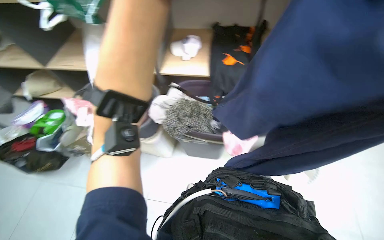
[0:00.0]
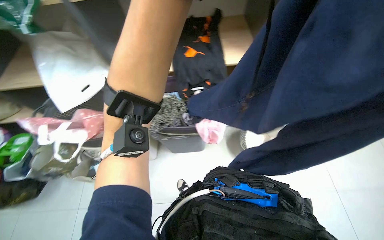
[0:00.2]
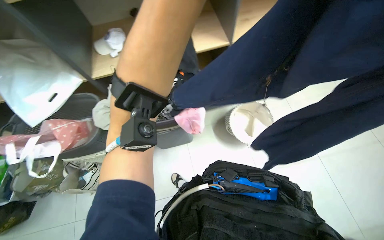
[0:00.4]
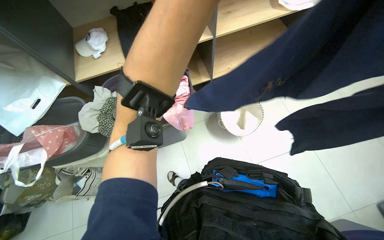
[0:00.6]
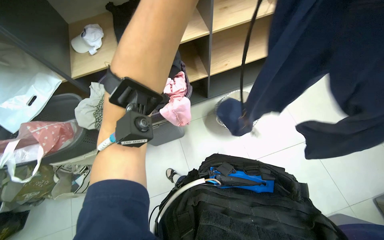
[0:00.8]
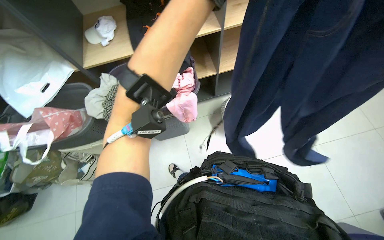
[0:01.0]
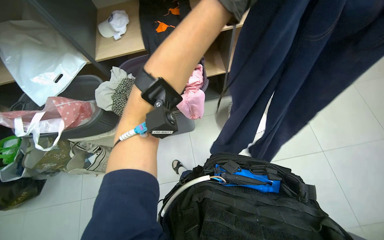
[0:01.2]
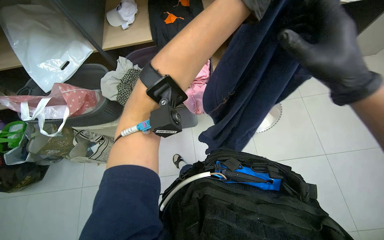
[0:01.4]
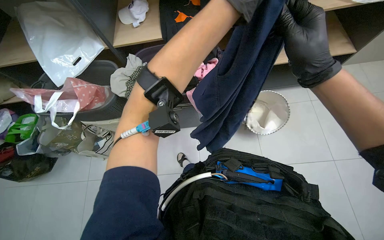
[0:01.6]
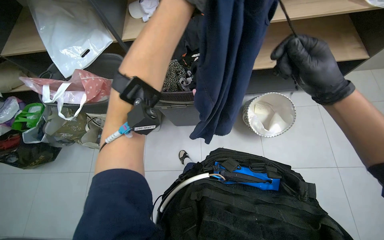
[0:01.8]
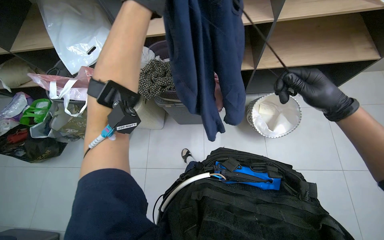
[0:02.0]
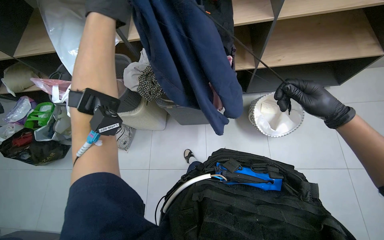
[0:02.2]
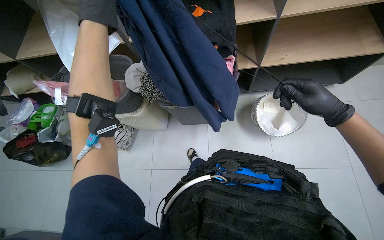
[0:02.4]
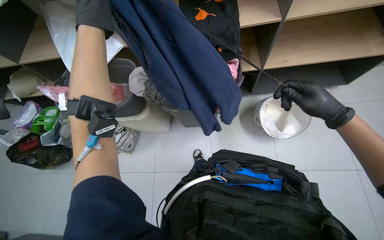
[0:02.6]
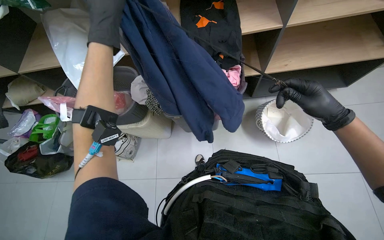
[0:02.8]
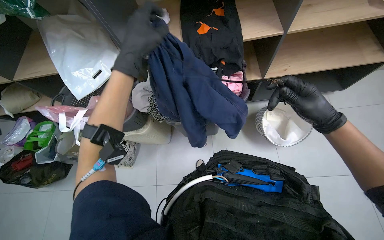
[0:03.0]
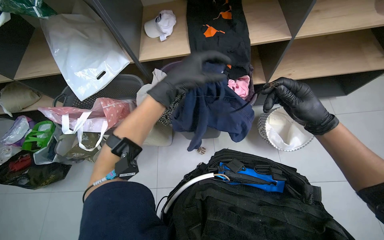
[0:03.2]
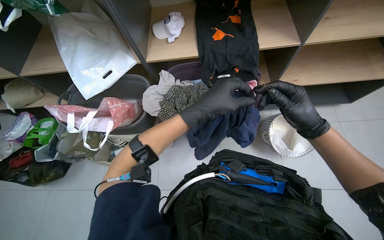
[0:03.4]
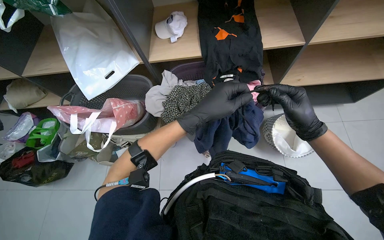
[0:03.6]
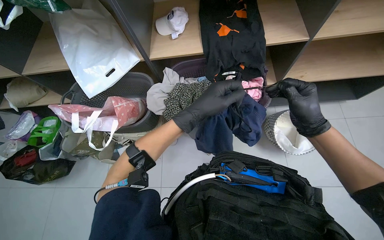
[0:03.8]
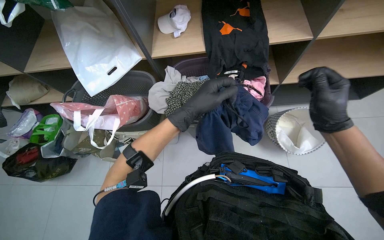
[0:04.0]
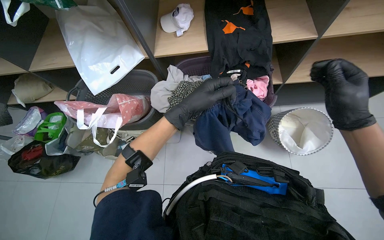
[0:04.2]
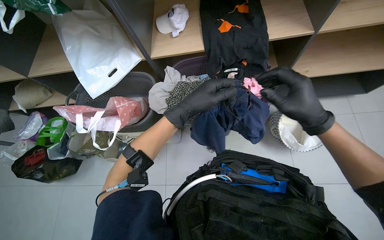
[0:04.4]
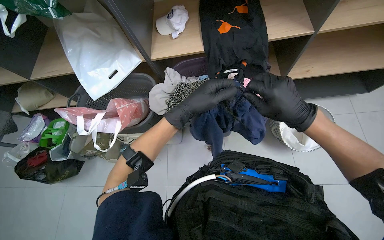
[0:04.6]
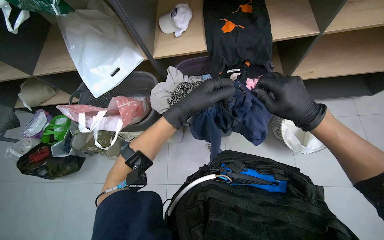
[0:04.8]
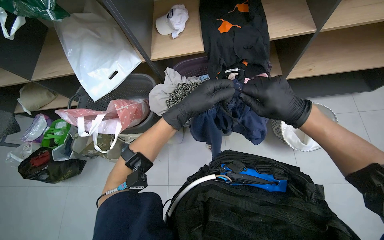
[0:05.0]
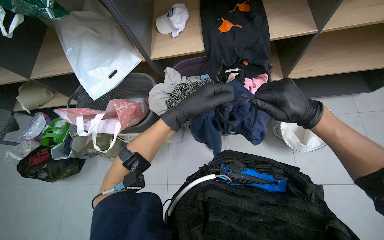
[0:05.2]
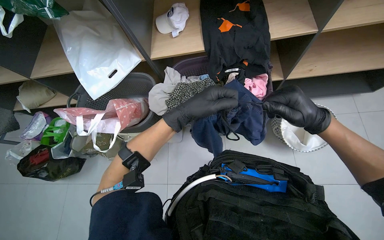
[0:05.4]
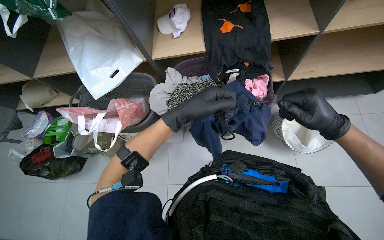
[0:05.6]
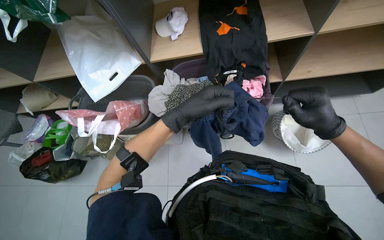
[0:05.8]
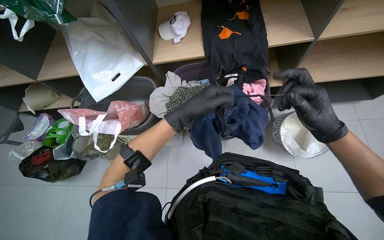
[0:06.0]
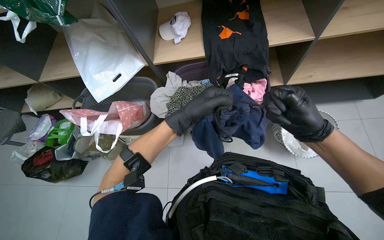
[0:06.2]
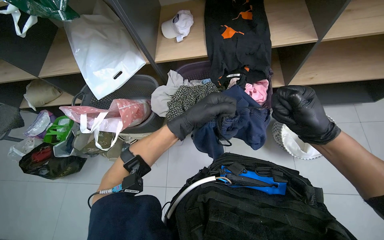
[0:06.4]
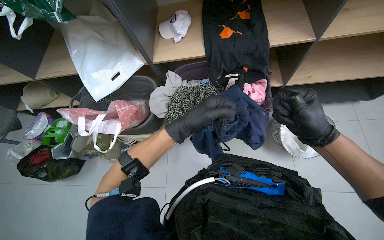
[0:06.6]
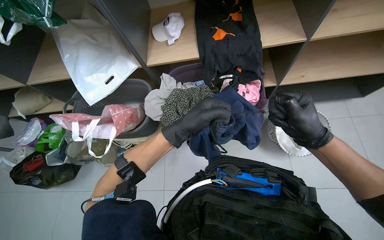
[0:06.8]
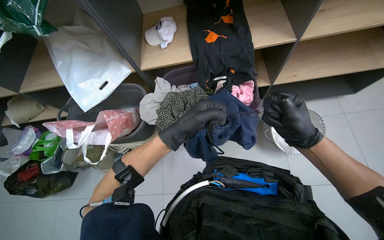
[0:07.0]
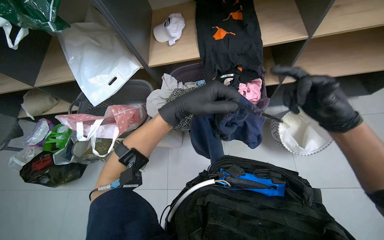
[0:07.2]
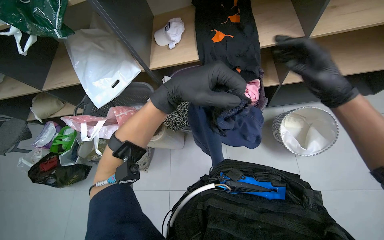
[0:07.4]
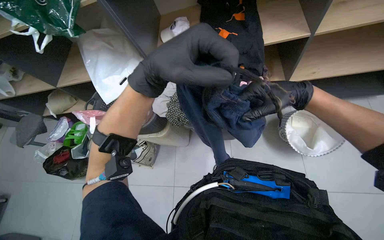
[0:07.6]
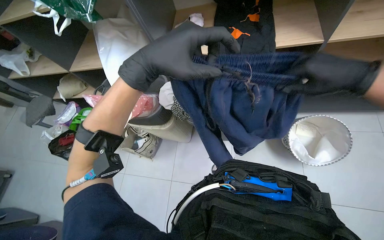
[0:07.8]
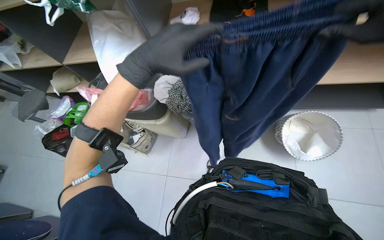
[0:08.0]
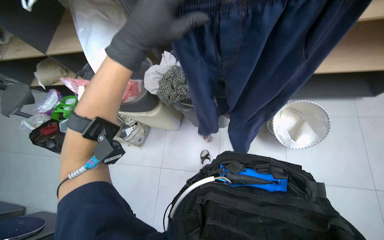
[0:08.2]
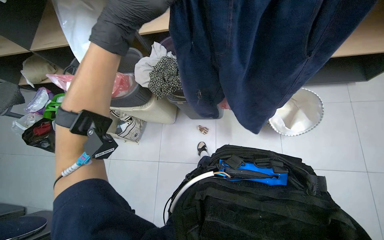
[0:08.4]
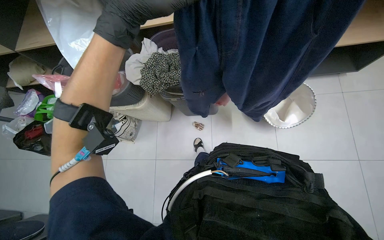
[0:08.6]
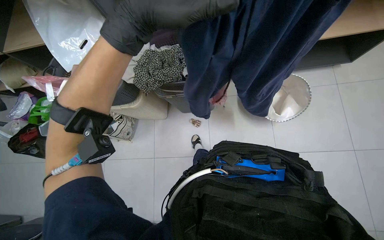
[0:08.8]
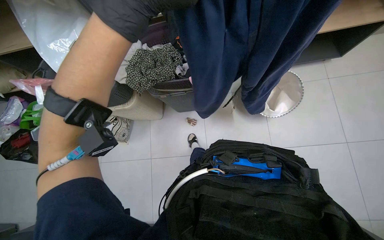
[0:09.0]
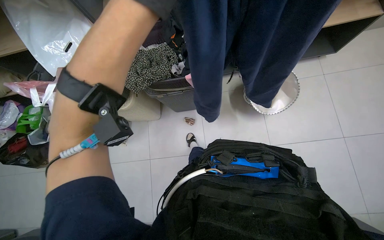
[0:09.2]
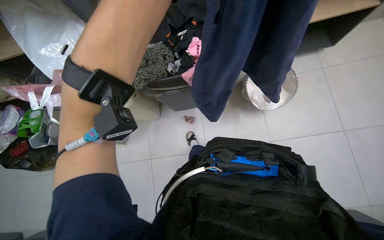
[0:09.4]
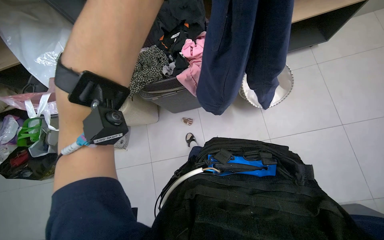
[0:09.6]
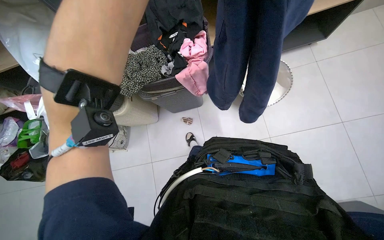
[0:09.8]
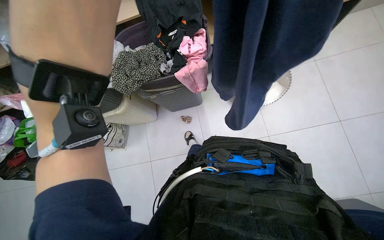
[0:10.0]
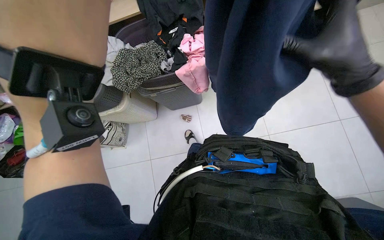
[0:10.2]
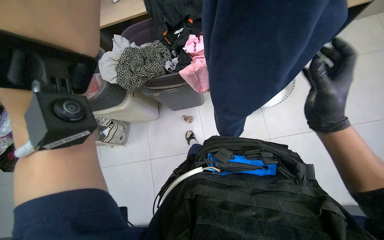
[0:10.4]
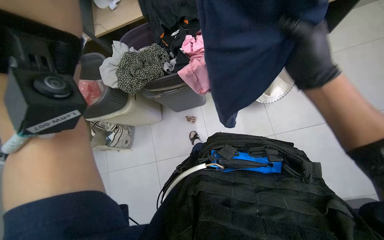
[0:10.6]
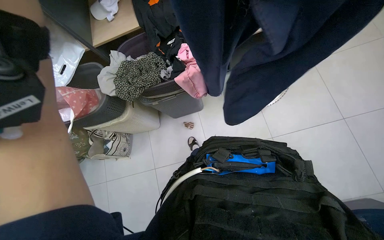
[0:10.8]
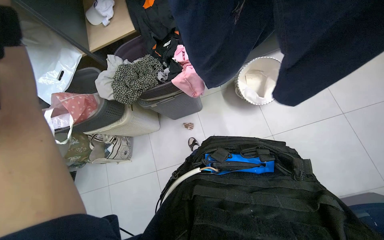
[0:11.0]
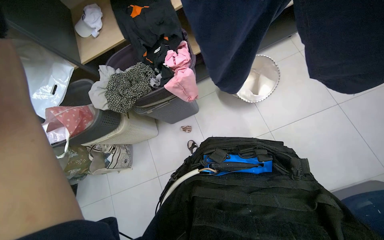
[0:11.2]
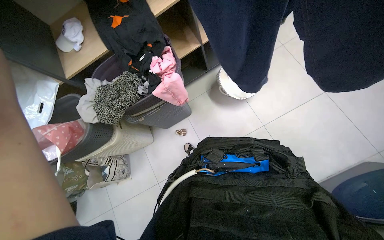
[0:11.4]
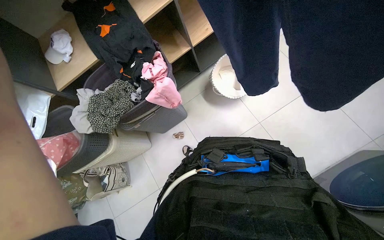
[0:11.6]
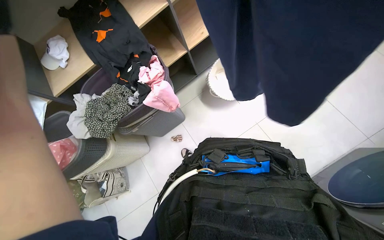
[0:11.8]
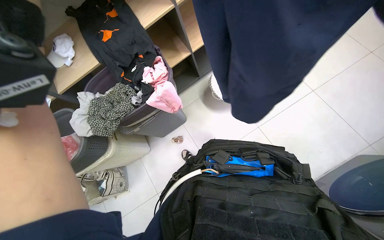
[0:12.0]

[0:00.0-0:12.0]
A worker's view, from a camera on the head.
Job: managing laundry.
The whole recording: Folding and organizing laundry. The worker folds and organizes various clothes, placing them into baskets, on shelves, and into bags.
0:00.0 to 0:01.6: The wearer looks approximately 15 degrees further downward.
0:01.6 to 0:03.0: The right hand heads down the picture, covering roughly 10 cm.
0:03.0 to 0:04.4: The left hand travels down the picture by about 10 cm.
0:04.4 to 0:06.0: The hands make small movements and keep their place.
0:06.0 to 0:07.6: The left hand moves nearer to the camera, about 15 cm. Meanwhile the right hand travels farther from the camera and up the picture by some 15 cm.

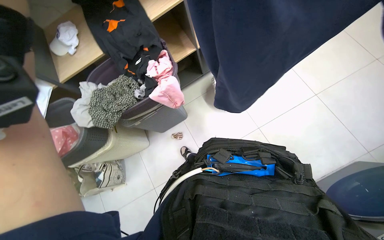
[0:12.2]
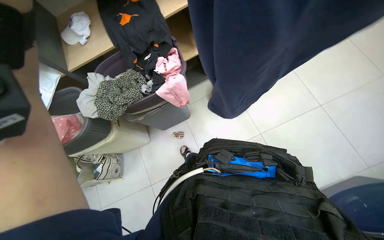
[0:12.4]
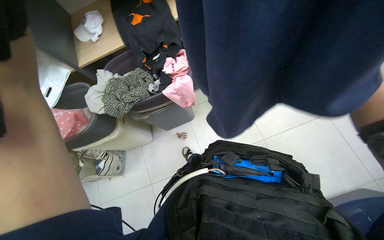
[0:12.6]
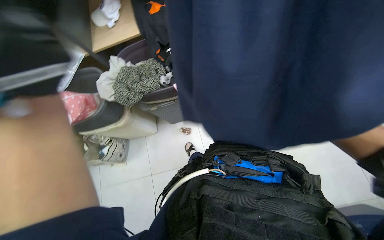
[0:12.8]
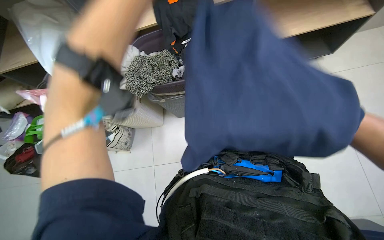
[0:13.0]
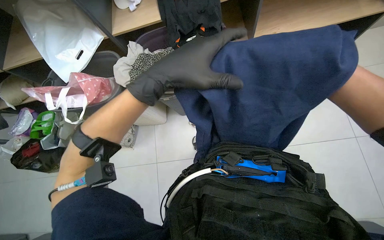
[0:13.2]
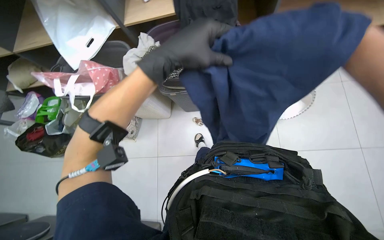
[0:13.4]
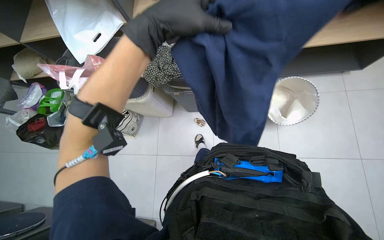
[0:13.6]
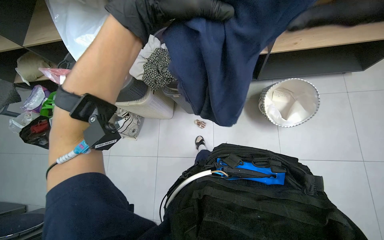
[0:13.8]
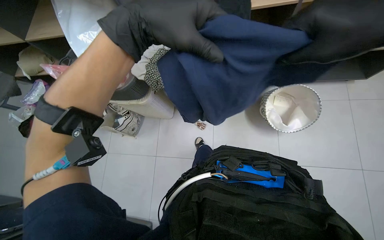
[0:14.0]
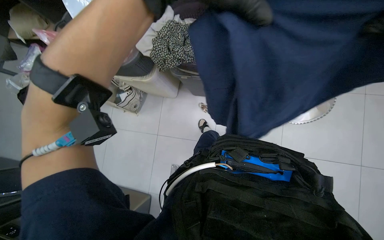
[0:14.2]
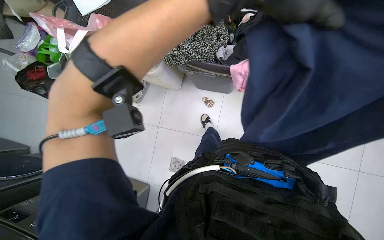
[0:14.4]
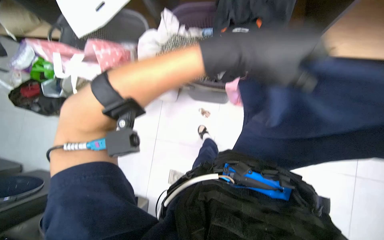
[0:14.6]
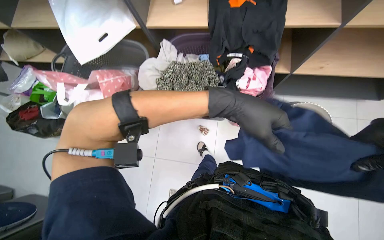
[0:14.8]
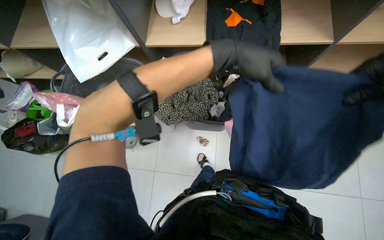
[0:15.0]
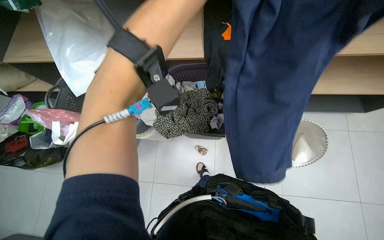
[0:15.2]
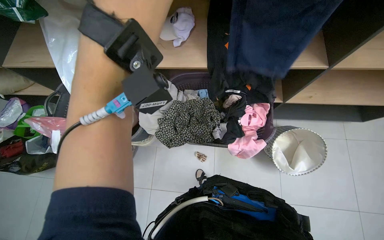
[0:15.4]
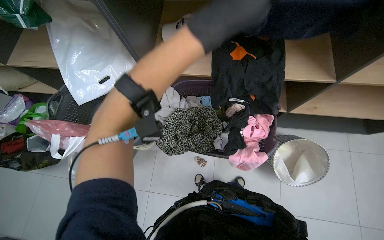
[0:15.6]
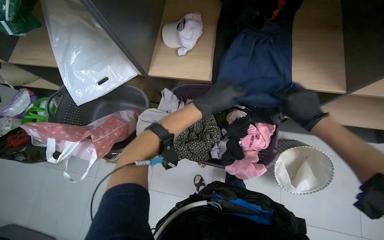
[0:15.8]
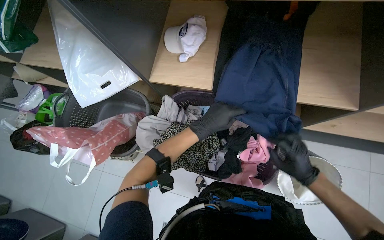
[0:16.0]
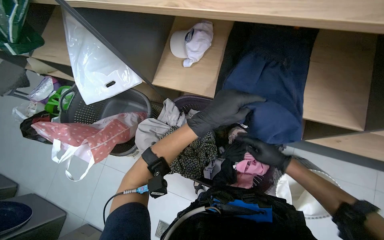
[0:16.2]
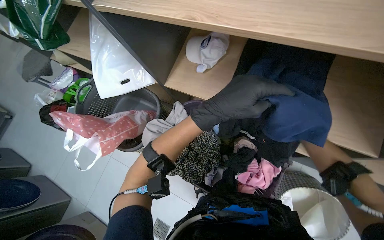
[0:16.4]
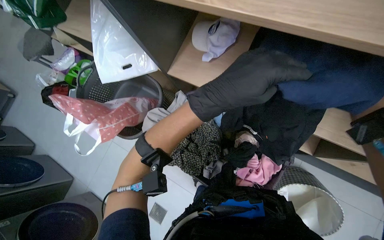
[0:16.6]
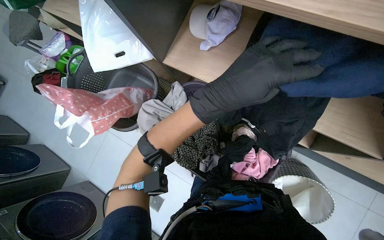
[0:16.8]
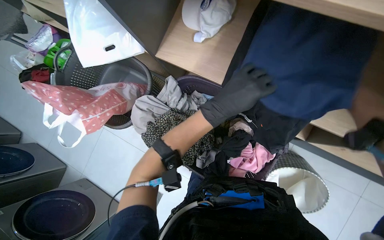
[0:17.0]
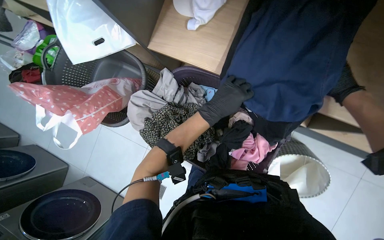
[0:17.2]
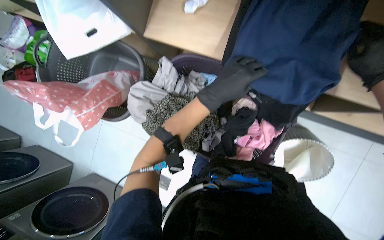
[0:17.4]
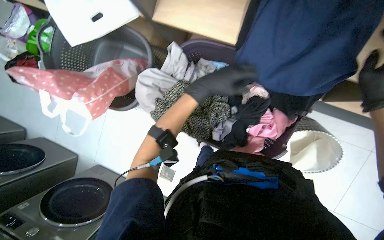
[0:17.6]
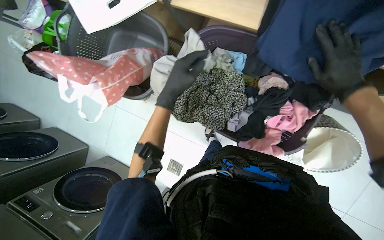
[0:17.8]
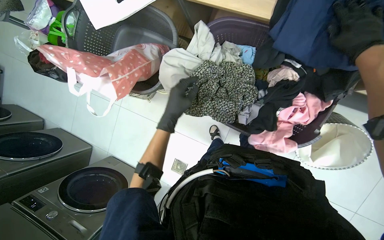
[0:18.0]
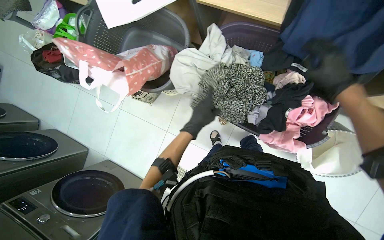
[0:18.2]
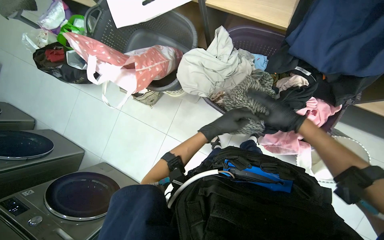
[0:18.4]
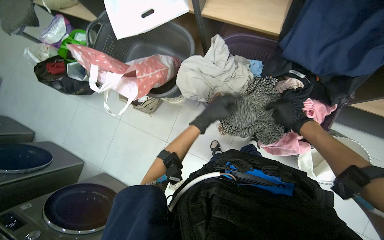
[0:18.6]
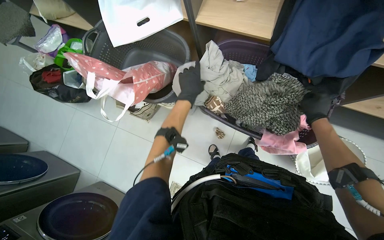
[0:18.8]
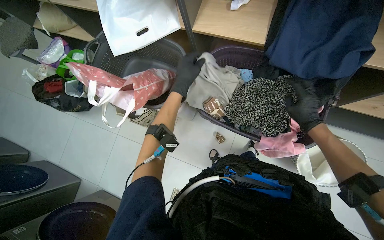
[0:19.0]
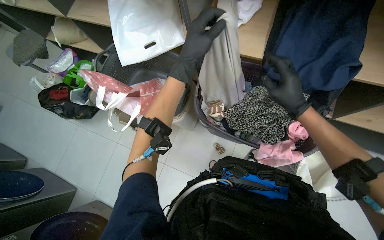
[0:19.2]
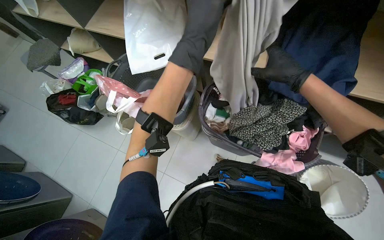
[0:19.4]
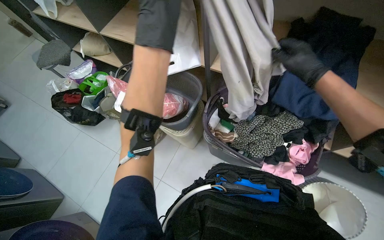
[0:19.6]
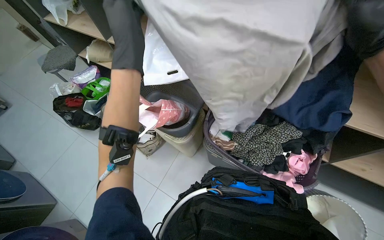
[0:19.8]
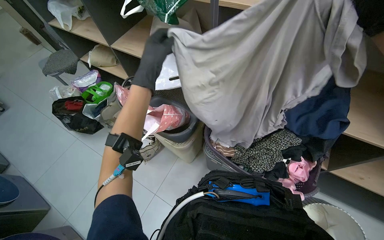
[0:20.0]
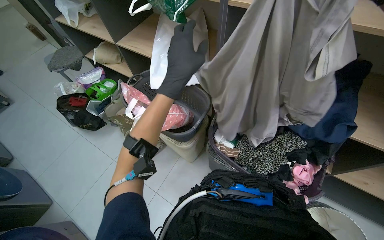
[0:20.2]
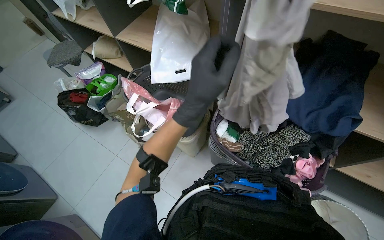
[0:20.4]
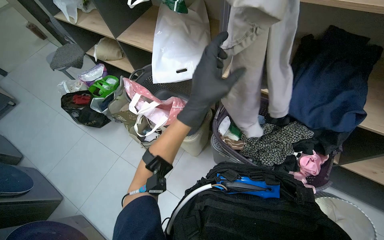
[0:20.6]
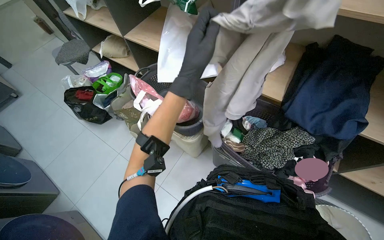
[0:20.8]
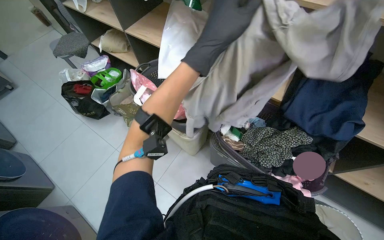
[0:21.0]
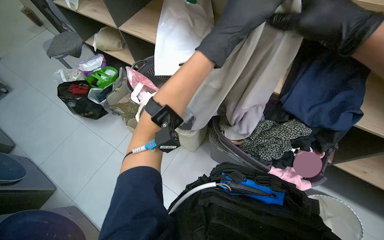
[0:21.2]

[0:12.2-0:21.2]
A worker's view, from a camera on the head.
Job: managing laundry.
The whole recording: Folding and organizing laundry. The worker folds and organizes various clothes, placing them into baskets, on shelves, and into bags.
0:12.2 to 0:13.8: The scene rotates clockwise by some 30 degrees.
0:15.2 to 0:16.6: The head rotates approximately 25 degrees to the left.
0:16.6 to 0:18.2: The view tilts approximately 10 degrees downward. The left hand shifts roughly 40 cm farther from the camera and down the picture.
0:18.2 to 0:19.8: The view tilts roughly 30 degrees upward. The left hand goes approximately 50 cm nearer to the camera, to the left and up the picture.
0:19.8 to 0:21.2: The left hand travels to the right by some 10 cm.
